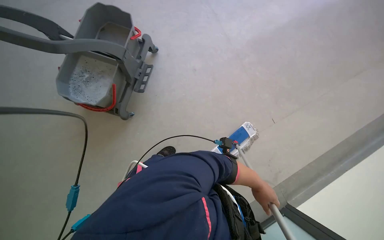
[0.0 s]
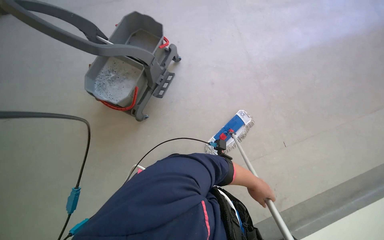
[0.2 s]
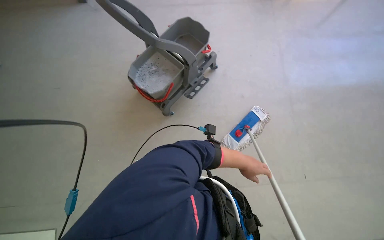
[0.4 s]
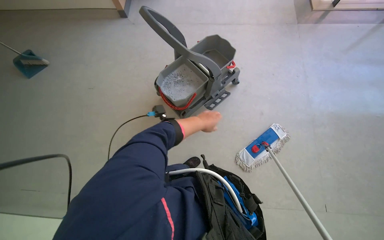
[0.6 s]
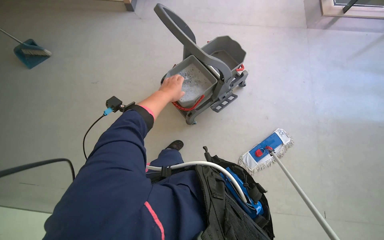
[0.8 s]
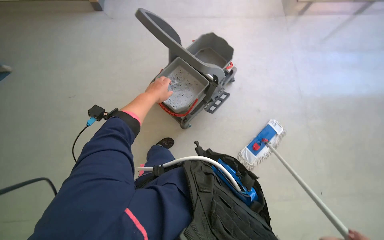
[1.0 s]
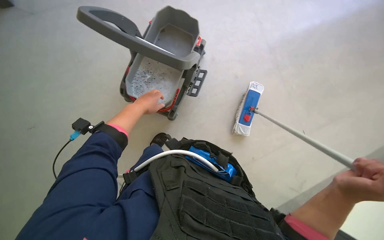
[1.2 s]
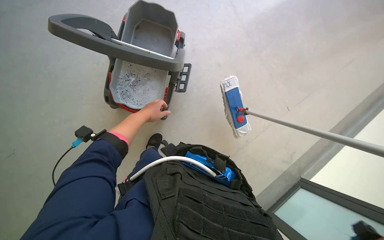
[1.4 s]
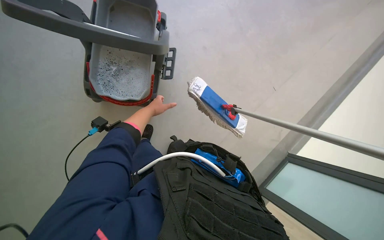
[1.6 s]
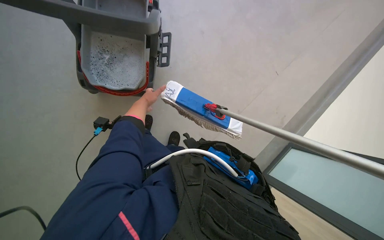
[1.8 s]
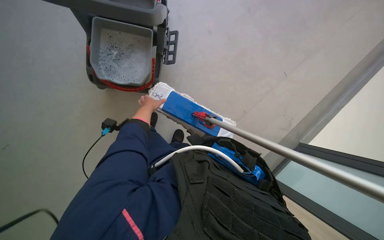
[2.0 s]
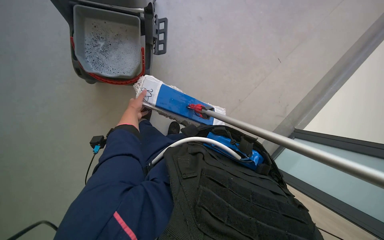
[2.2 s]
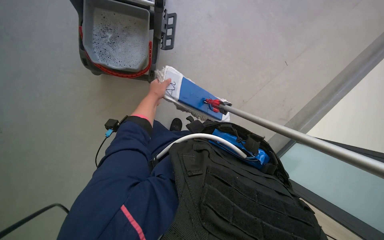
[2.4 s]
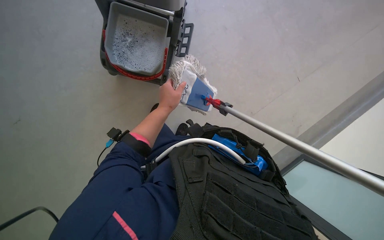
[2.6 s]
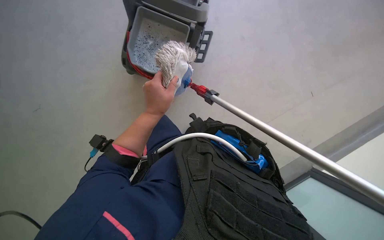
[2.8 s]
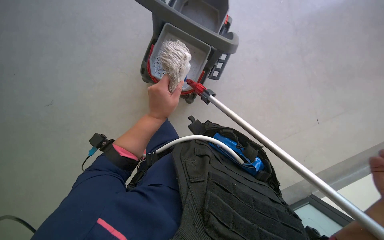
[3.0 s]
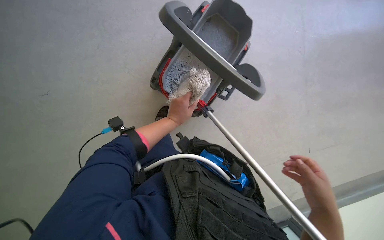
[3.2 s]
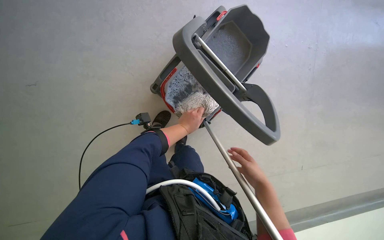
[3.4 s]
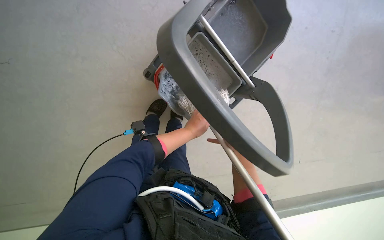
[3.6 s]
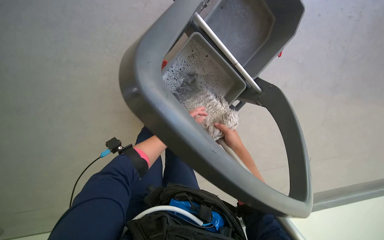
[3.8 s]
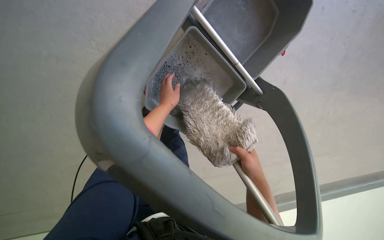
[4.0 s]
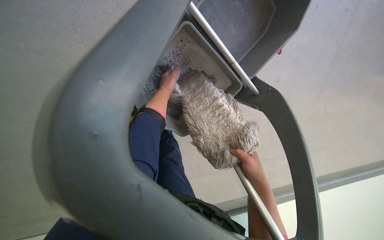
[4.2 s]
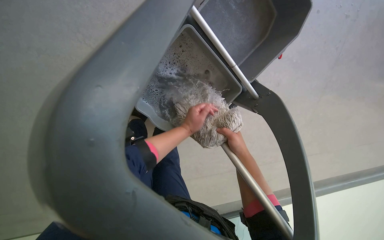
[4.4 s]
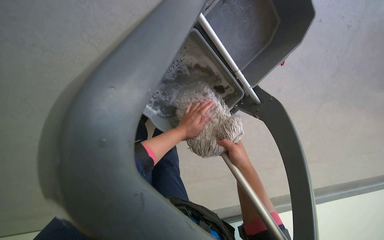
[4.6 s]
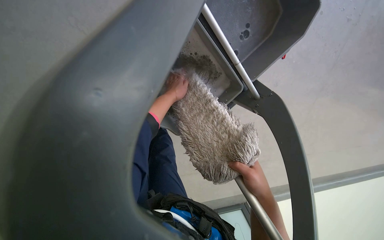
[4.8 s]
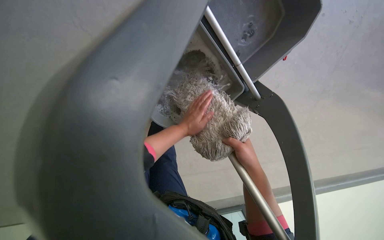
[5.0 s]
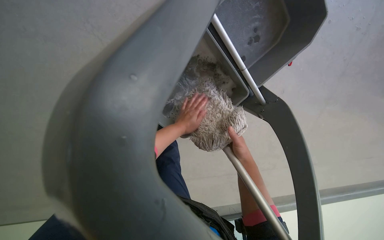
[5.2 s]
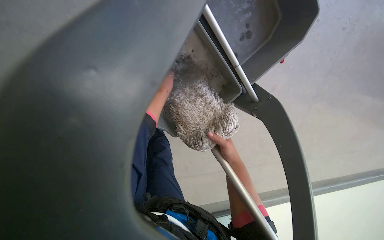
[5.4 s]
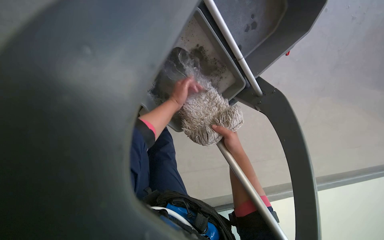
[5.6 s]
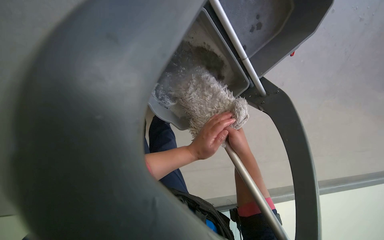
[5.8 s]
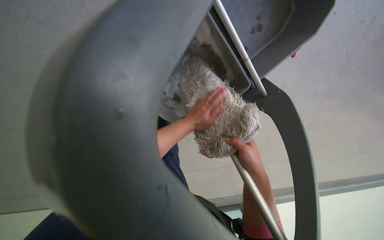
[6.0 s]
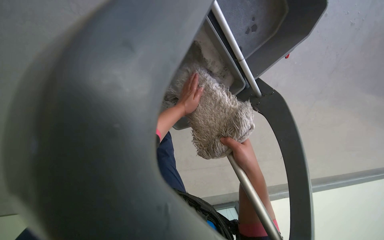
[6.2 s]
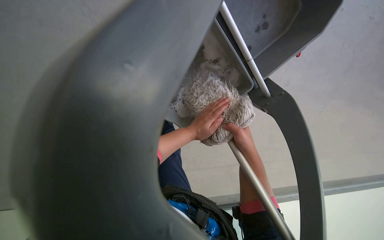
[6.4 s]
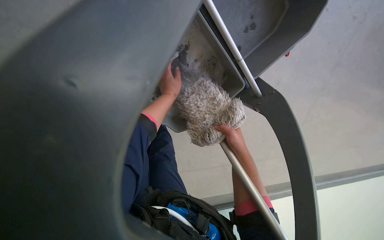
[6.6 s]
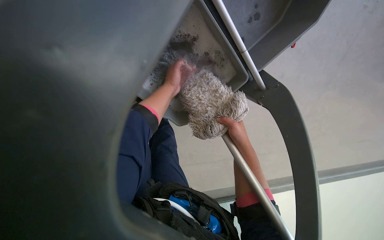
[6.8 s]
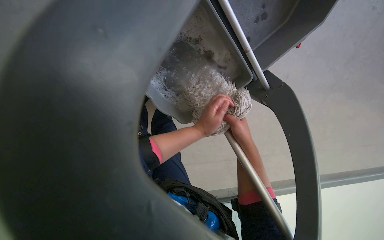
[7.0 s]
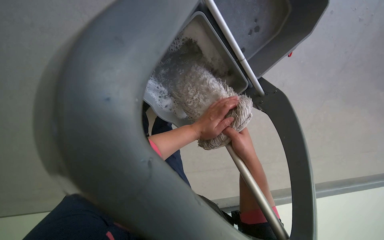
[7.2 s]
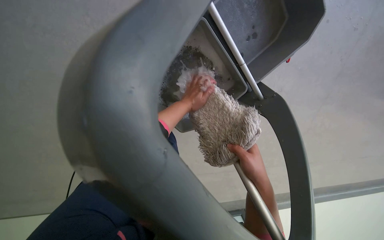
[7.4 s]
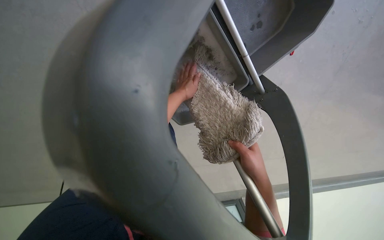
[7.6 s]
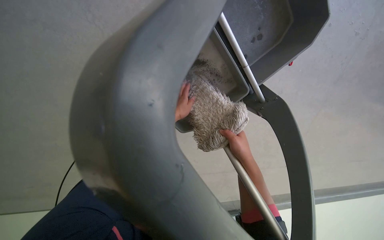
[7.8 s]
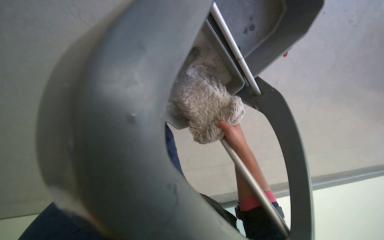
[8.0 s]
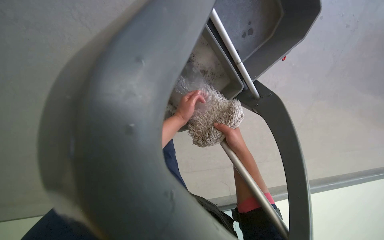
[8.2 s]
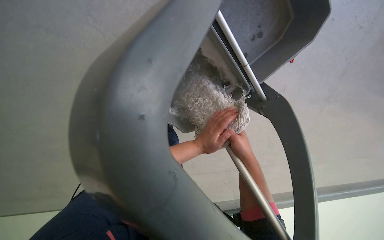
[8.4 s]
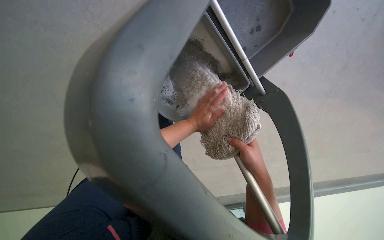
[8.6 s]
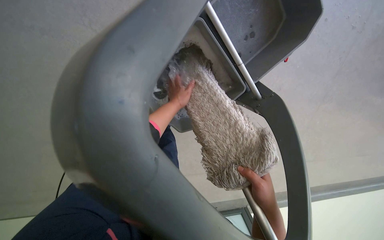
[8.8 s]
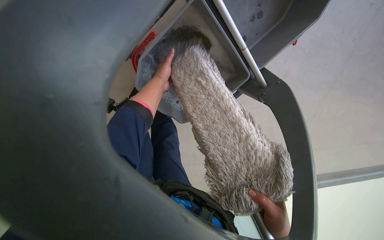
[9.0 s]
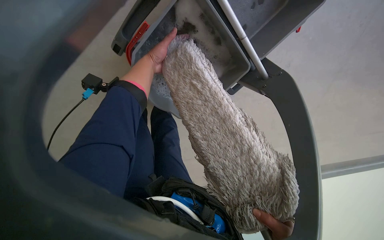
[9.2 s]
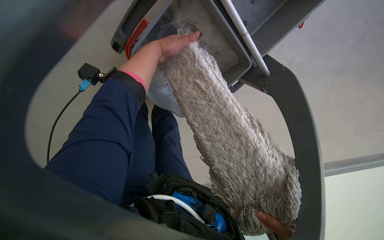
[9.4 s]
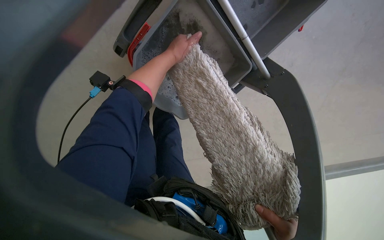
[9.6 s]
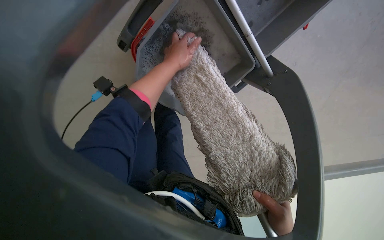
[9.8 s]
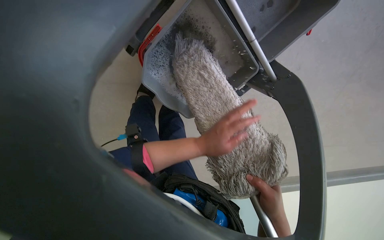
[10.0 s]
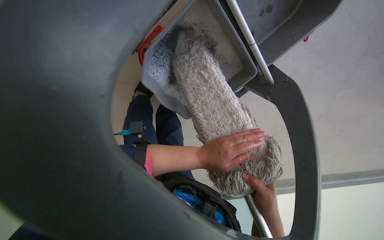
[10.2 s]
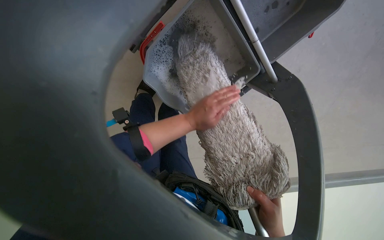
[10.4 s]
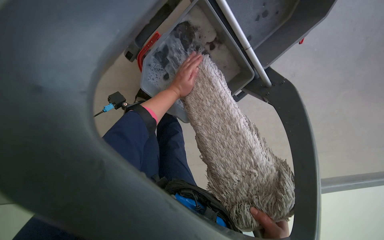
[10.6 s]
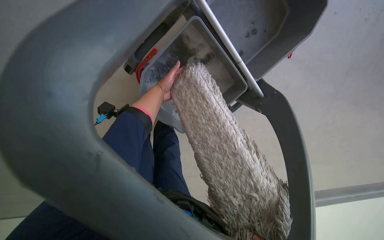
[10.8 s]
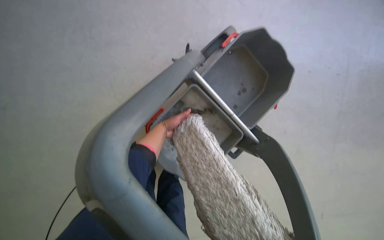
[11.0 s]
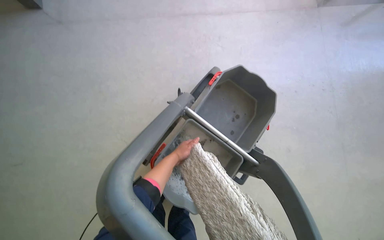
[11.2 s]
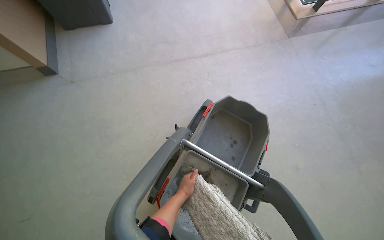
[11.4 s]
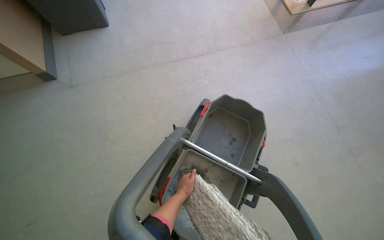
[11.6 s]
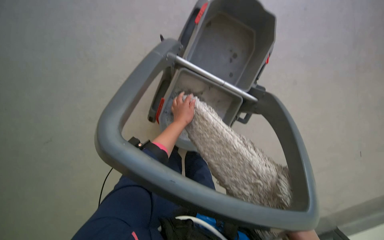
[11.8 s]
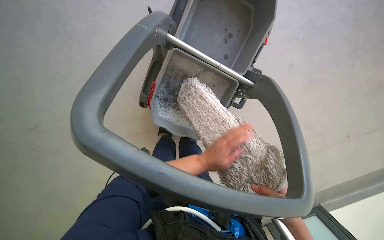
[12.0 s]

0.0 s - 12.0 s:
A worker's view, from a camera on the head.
Job: preparing cleaning supplies.
The whole recording: Cleaning mop head. The worker detaches the mop head and rinses it in the bucket.
0.0 s - 1.6 s: The camera travels some 40 cm.
1.6 s - 3.0 s: The wearer's head swings approximately 20 degrees to the left. The left hand travels nearer to the camera by approximately 20 cm.
4.4 s - 6.0 s: The right hand goes nearer and farther, approximately 15 cm each way, reversing 2 times. Meanwhile the left hand moves up and down the picture over some 20 cm, changing direction 4 times.
6.0 s - 7.6 s: The left hand goes up and down the picture, approximately 15 cm each way, reversing 3 times.
7.6 s - 9.0 s: The left hand moves approximately 20 cm down the picture and comes back.
9.0 s - 10.4 s: The left hand swings up and down the picture, about 30 cm each way, with 2 reversals.

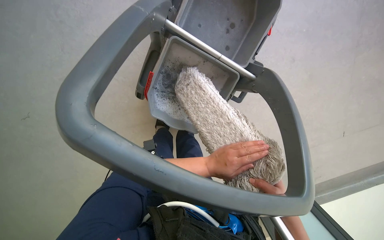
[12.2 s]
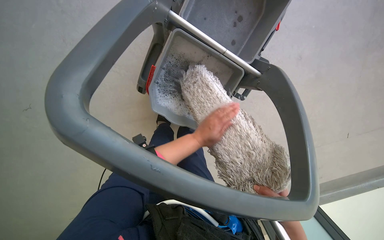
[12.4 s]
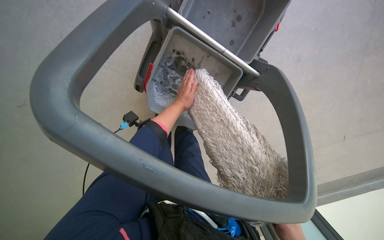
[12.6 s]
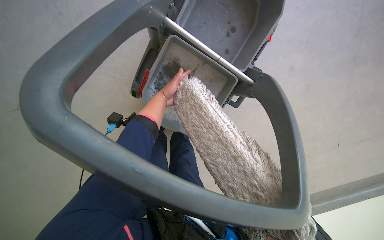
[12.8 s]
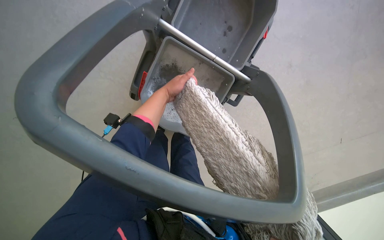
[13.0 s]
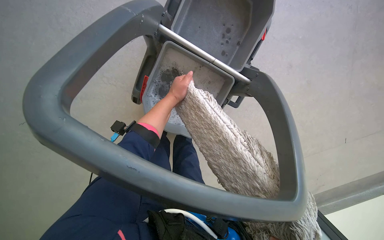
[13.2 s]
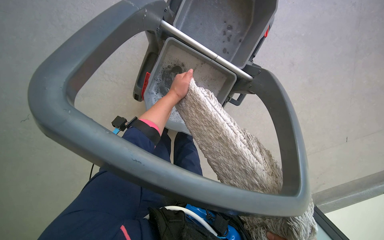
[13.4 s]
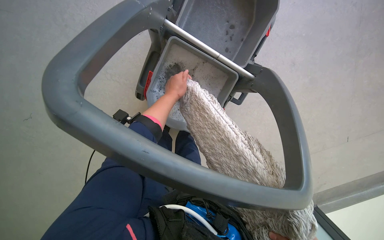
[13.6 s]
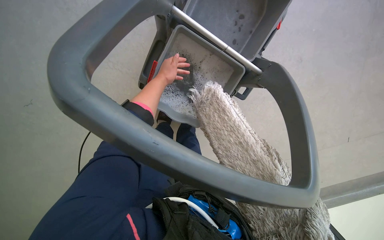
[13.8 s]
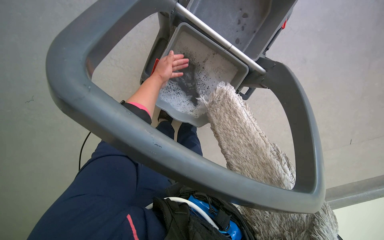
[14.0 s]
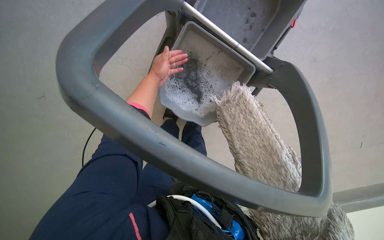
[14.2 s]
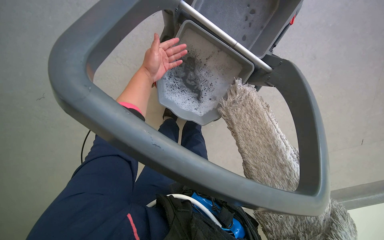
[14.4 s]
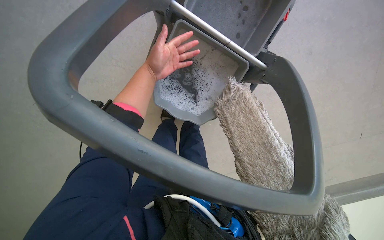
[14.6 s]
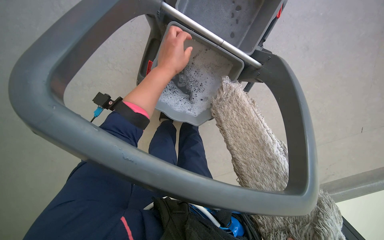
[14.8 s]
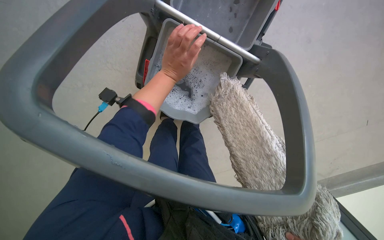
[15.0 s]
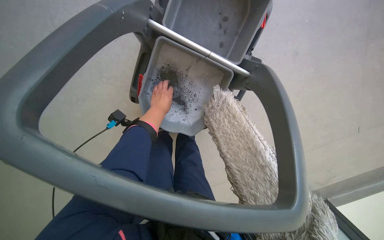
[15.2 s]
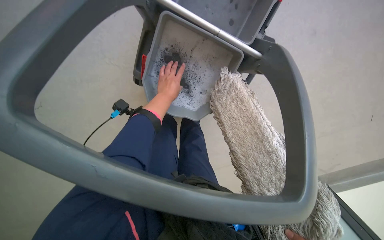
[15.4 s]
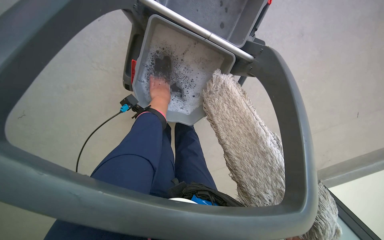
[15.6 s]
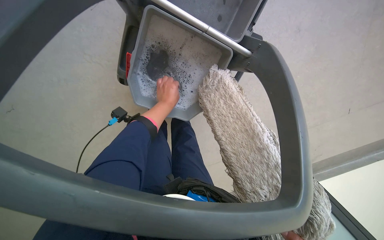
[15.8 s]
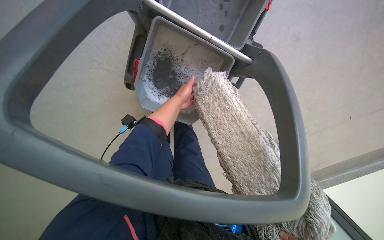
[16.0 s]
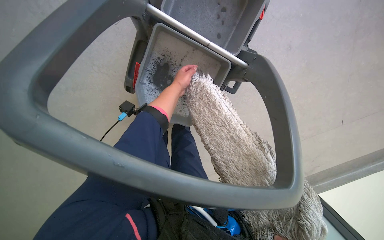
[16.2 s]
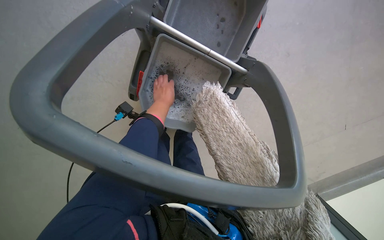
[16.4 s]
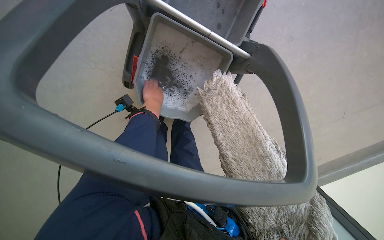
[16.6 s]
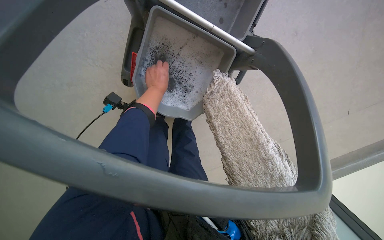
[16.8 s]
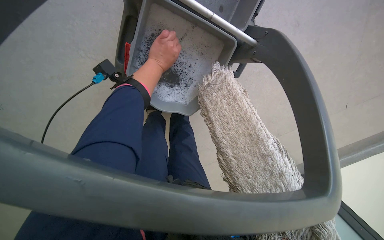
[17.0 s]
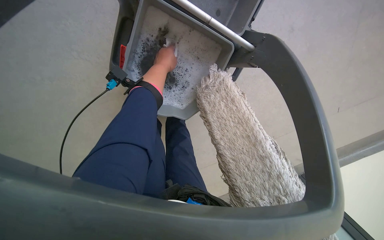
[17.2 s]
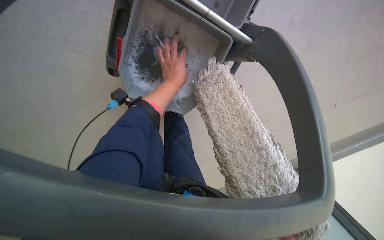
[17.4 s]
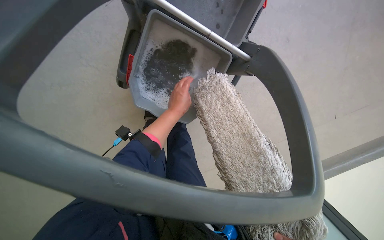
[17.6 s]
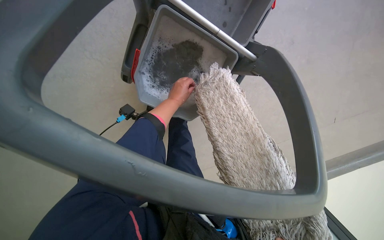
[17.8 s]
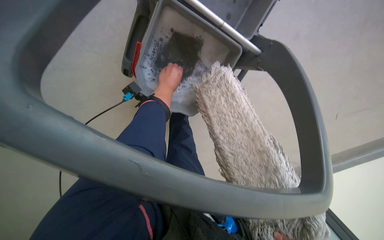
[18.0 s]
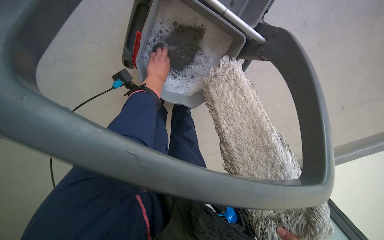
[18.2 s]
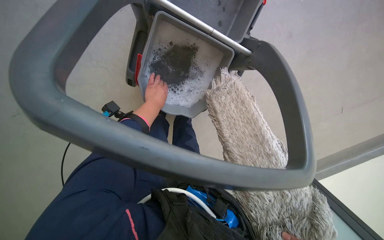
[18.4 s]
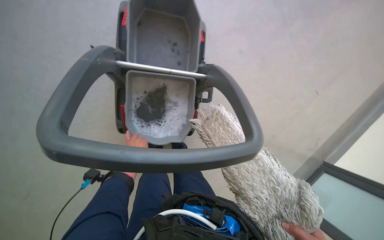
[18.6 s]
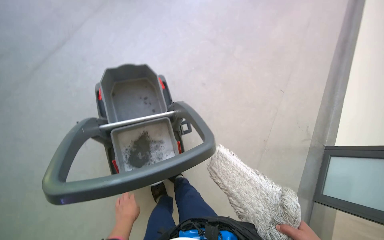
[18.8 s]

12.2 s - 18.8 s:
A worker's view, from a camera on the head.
Job: preparing cleaning supplies.
The whole recording: Cleaning mop head. The worker detaches the mop head and rinses it in the bucket.
12.2 s - 13.8 s: The left hand heads up the picture, to the left and farther from the camera, covering roughly 40 cm.
13.8 s - 15.4 s: The left hand goes about 10 cm down the picture, and moves roughly 10 cm nearer to the camera and comes back.
15.4 s - 17.2 s: The left hand shifts approximately 10 cm up the picture.
17.2 s - 18.8 s: The camera pitches upward, by approximately 25 degrees. The scene rotates counterclockwise by roughly 30 degrees.
